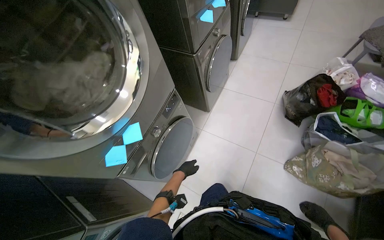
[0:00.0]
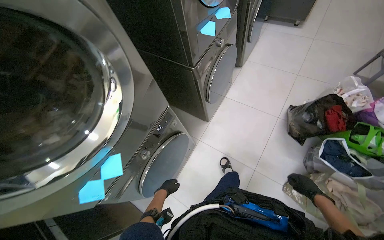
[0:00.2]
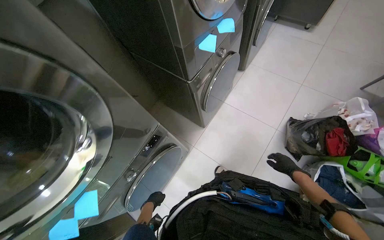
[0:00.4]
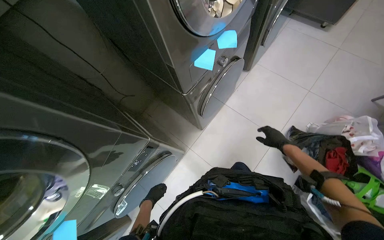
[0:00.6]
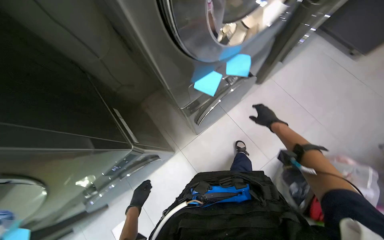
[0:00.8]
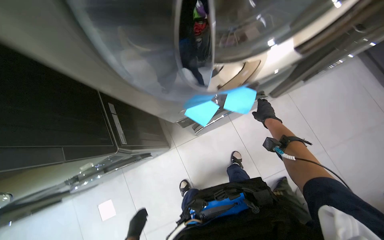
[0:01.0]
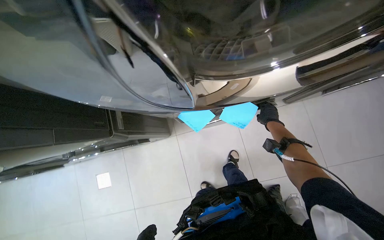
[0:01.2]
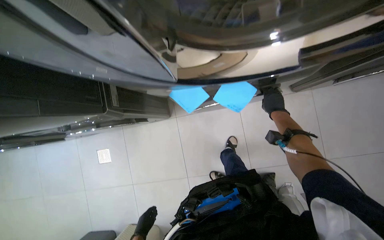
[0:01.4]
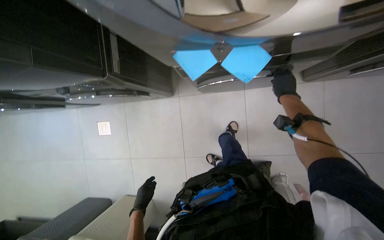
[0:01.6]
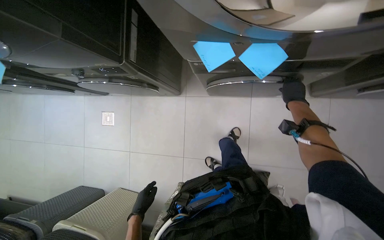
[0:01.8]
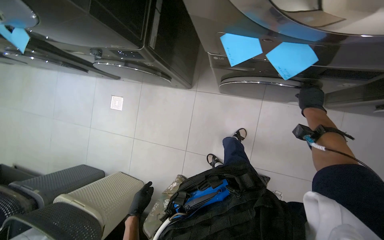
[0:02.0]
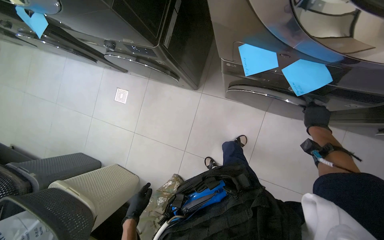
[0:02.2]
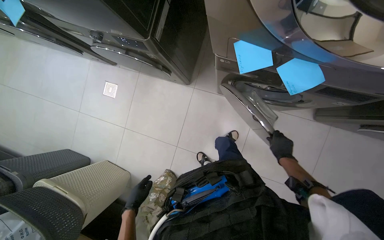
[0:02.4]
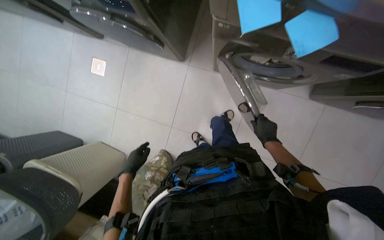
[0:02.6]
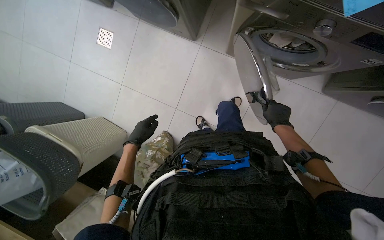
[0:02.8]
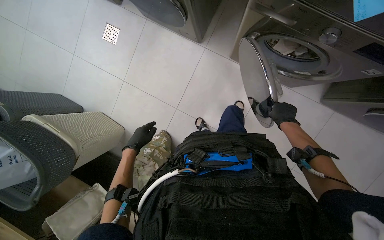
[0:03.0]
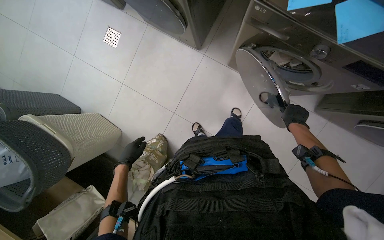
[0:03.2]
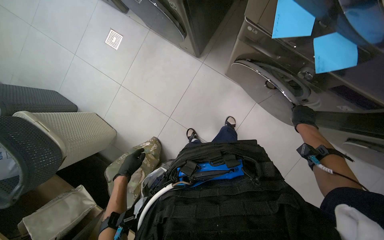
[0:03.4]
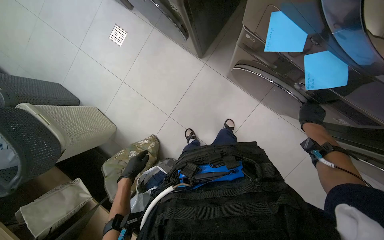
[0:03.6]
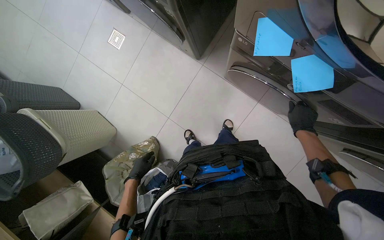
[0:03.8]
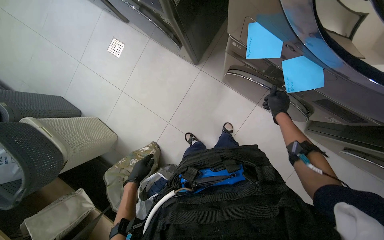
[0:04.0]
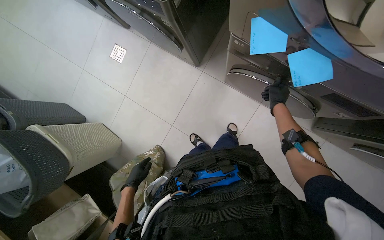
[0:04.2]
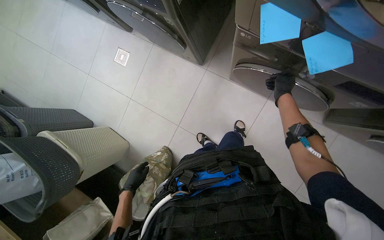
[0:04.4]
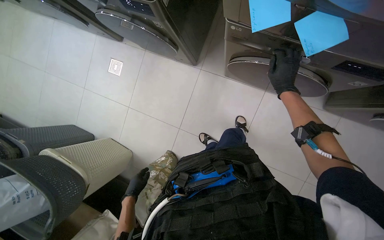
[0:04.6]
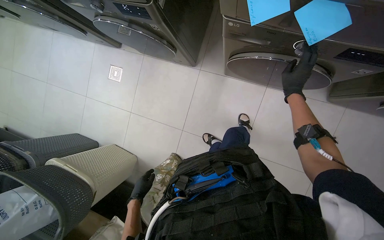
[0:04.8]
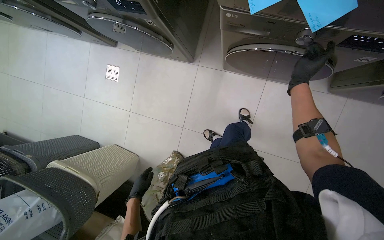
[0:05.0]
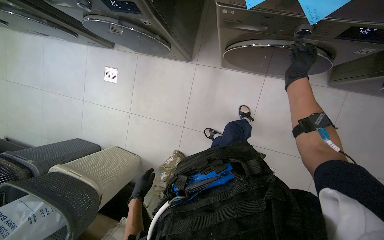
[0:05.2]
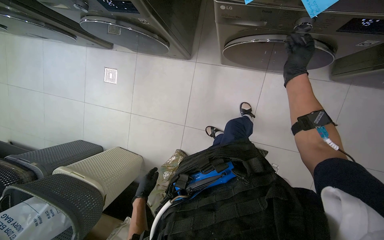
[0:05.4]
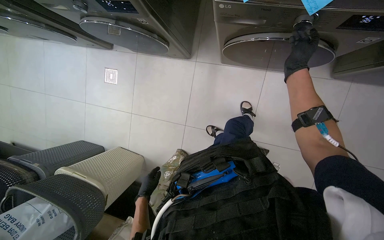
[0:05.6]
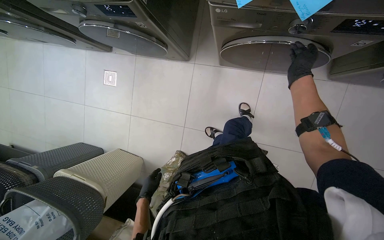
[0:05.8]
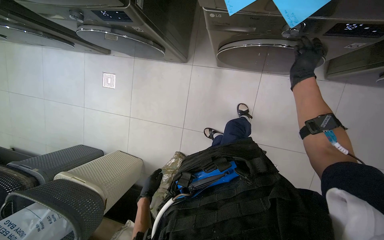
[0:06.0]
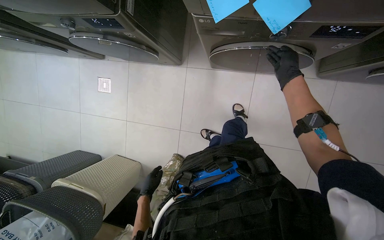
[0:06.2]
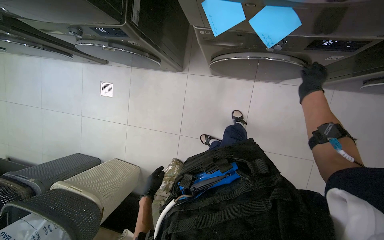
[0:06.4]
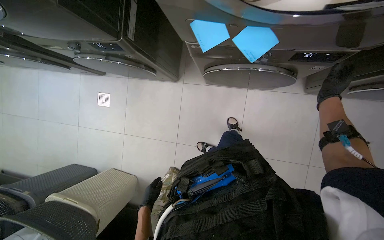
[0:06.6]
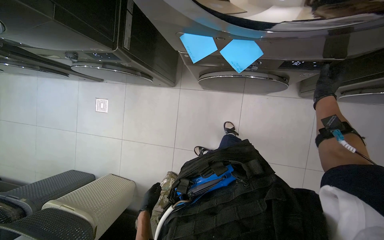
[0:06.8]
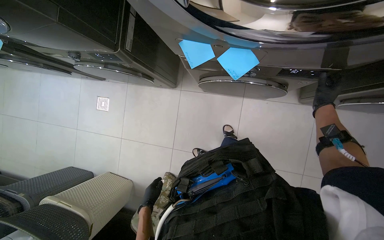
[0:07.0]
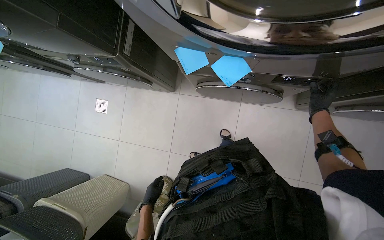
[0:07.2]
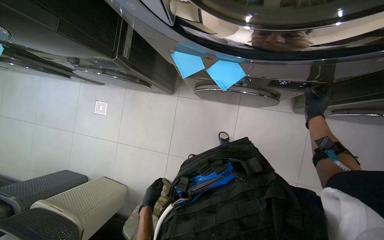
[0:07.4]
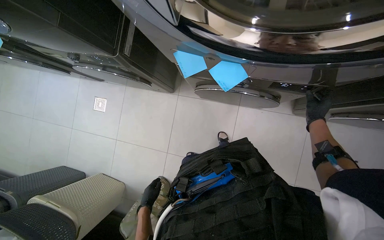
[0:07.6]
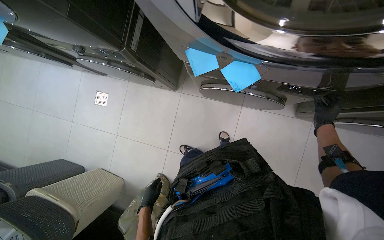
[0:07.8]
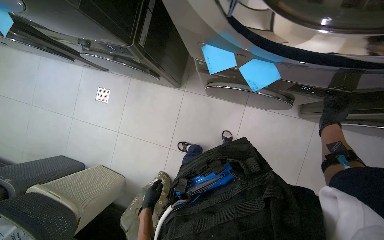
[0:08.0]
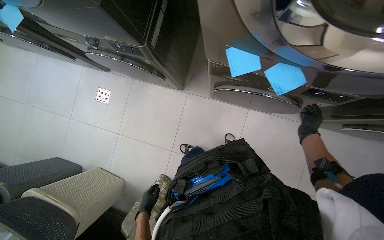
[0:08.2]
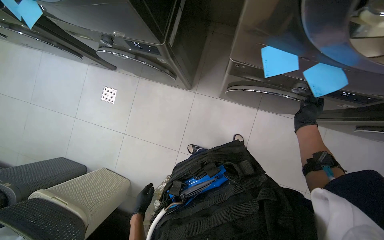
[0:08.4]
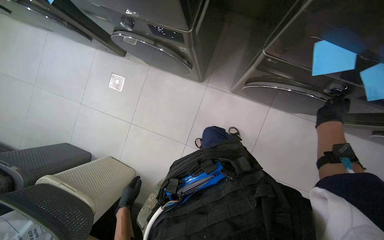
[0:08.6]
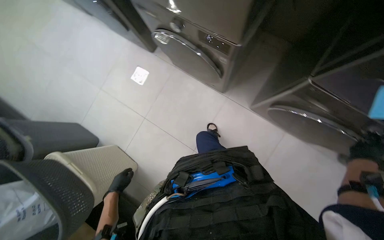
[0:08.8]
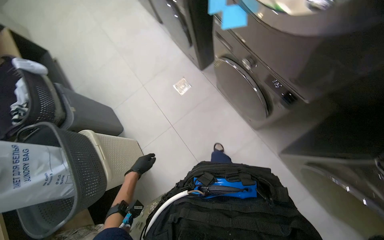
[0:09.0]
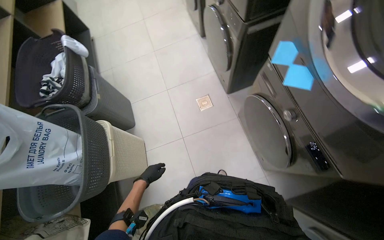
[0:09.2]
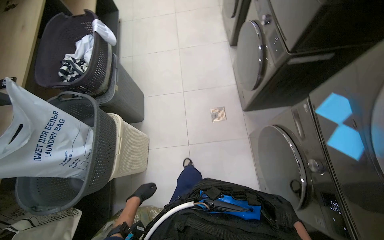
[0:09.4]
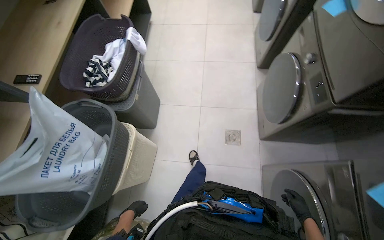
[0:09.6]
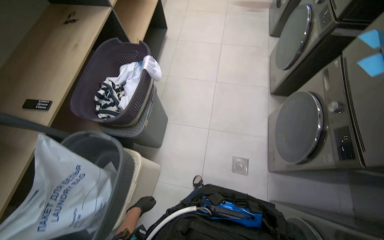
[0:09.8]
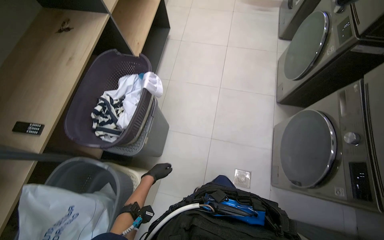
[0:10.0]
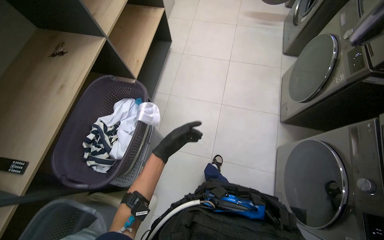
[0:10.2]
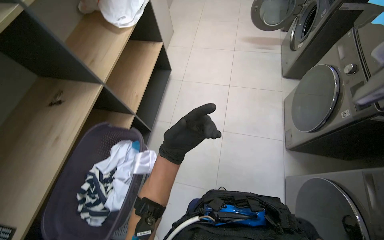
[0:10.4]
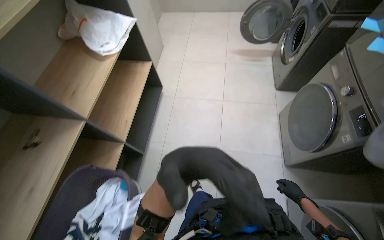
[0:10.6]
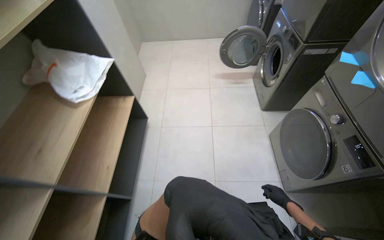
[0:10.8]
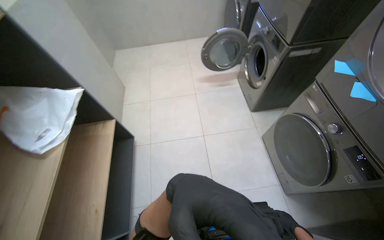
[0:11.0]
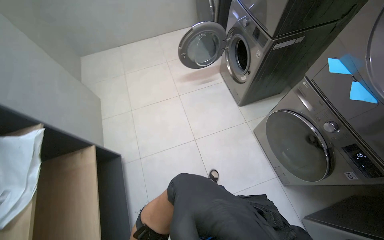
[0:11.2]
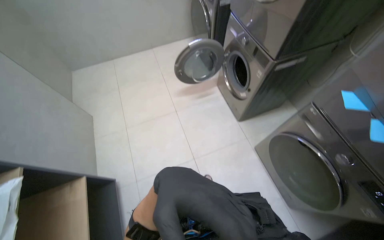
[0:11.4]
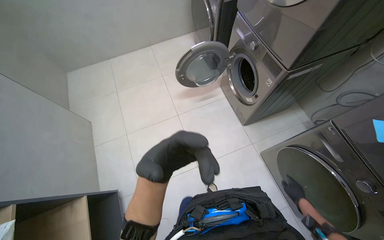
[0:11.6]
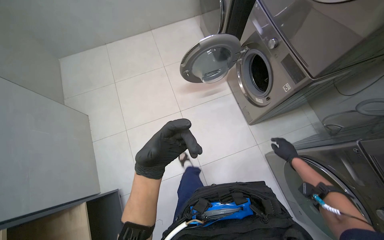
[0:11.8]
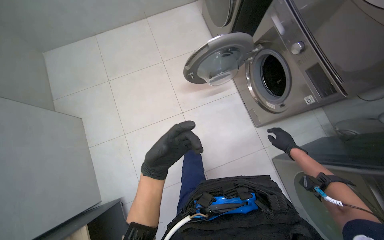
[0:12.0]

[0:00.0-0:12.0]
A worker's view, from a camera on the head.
Job: managing laundry.
The whole recording: Processing laundry and notes. The worker removes laundry and sticky notes from washing machines and dryers.
0:00.0 to 0:01.6: The head travels about 90 cm. The head turns to the left by about 55 degrees. The camera pitches downward, by about 35 degrees.
0:01.6 to 0:03.0: The scene turns approximately 30 degrees clockwise in the picture. The right hand moves down the picture, about 15 cm.
0:03.0 to 0:04.4: The left hand moves down the picture, approximately 10 cm. Meanwhile the right hand travels up the picture by about 20 cm, and travels to the right and back again, roughly 15 cm each way.
0:06.0 to 0:07.6: The right hand moves to the right, approximately 20 cm.
0:07.6 to 0:09.0: The wearer moves to the left, approximately 40 cm.
0:09.0 to 0:10.4: The head travels about 1 m. The scene turns about 35 degrees clockwise in the picture.
0:10.4 to 0:12.0: The camera travels about 1.5 m. The head turns to the right by roughly 35 degrees.

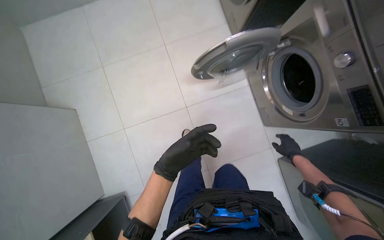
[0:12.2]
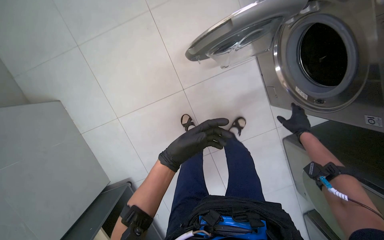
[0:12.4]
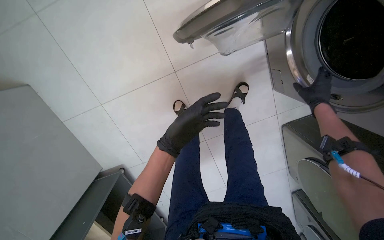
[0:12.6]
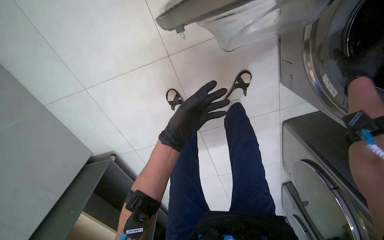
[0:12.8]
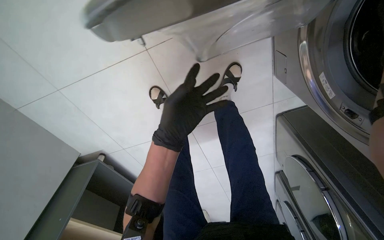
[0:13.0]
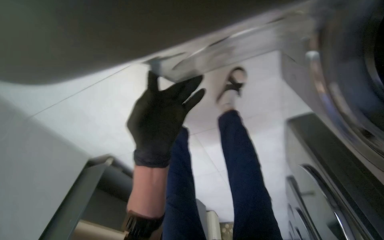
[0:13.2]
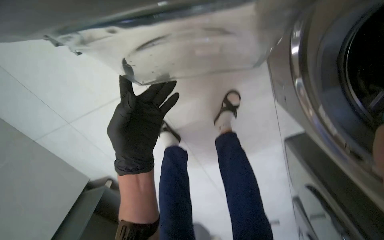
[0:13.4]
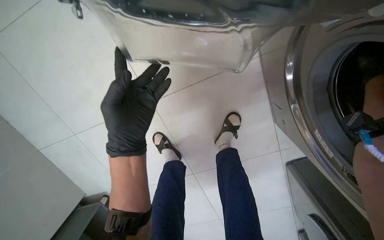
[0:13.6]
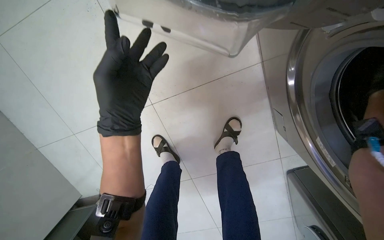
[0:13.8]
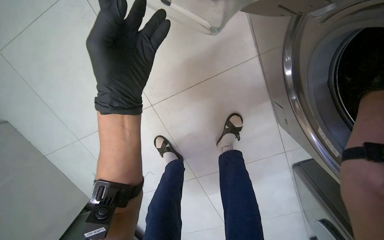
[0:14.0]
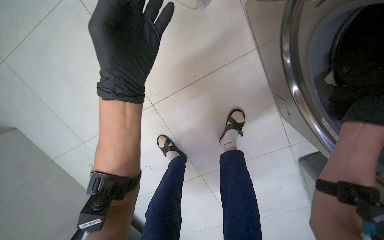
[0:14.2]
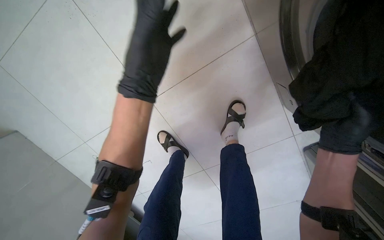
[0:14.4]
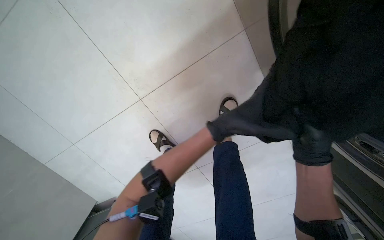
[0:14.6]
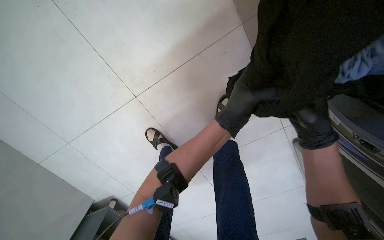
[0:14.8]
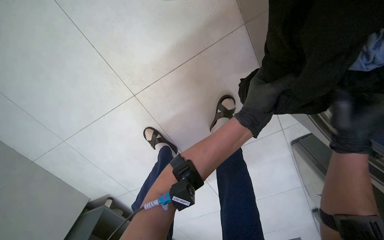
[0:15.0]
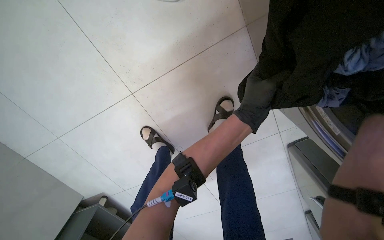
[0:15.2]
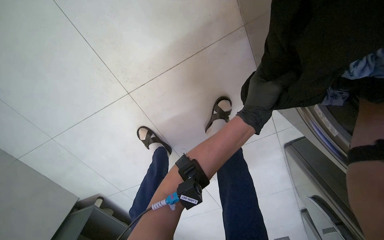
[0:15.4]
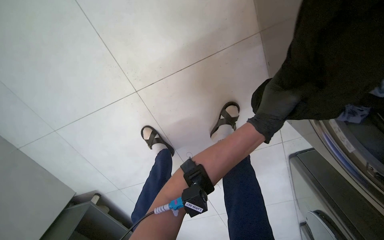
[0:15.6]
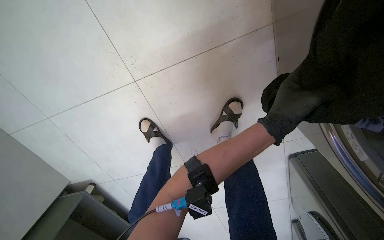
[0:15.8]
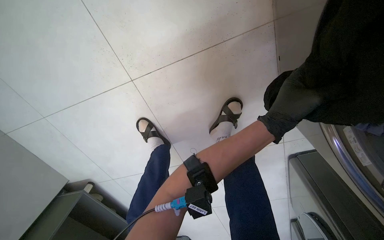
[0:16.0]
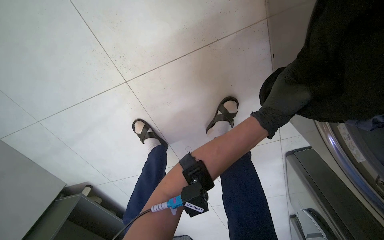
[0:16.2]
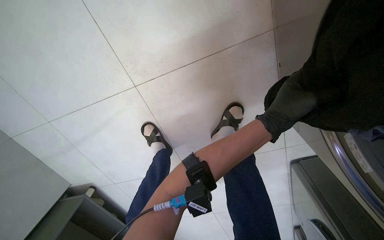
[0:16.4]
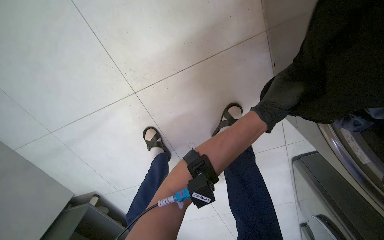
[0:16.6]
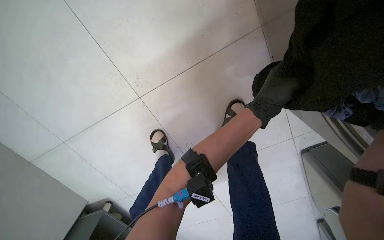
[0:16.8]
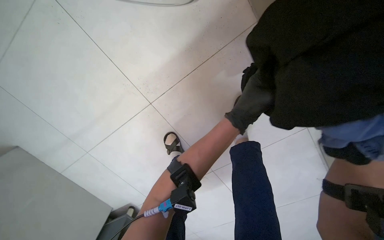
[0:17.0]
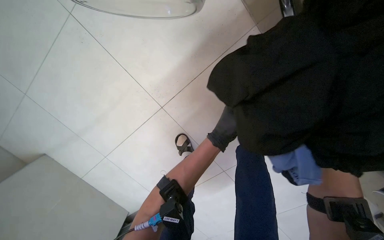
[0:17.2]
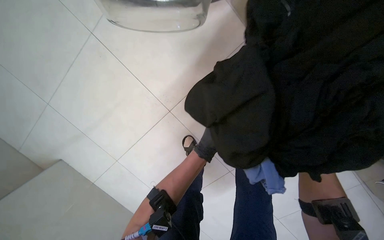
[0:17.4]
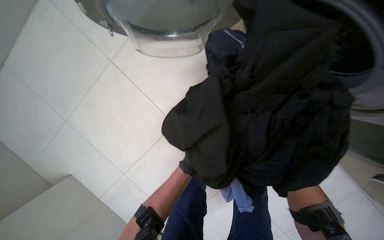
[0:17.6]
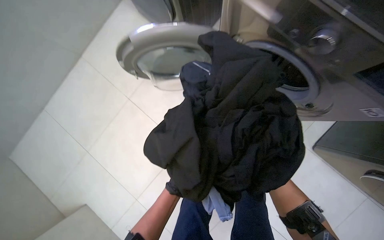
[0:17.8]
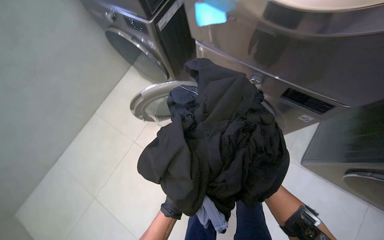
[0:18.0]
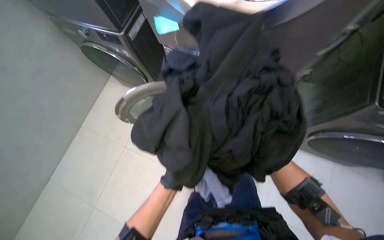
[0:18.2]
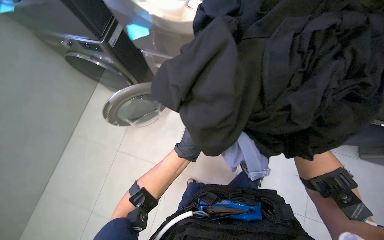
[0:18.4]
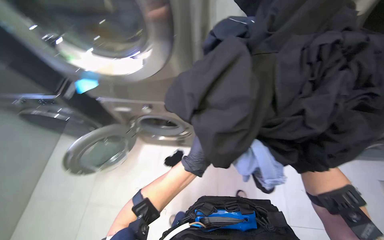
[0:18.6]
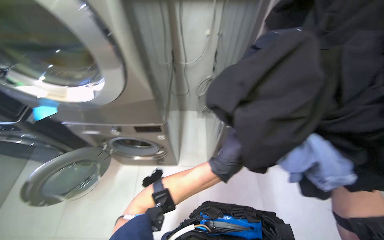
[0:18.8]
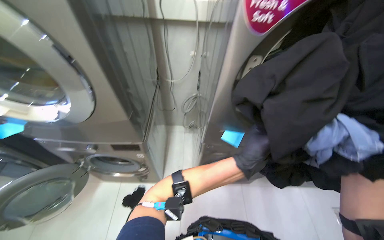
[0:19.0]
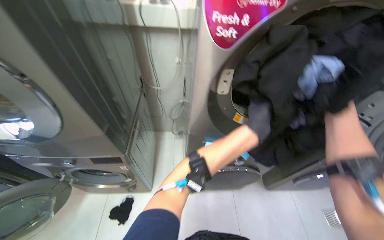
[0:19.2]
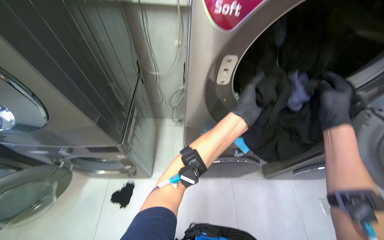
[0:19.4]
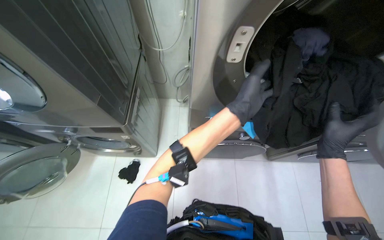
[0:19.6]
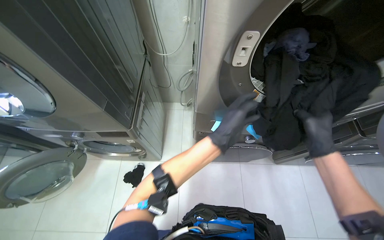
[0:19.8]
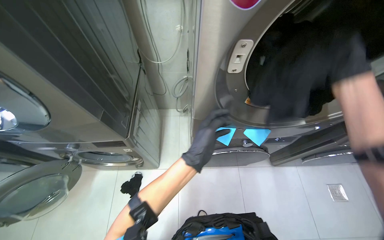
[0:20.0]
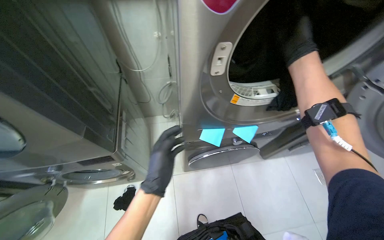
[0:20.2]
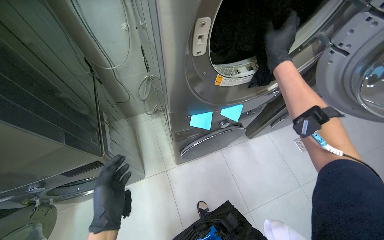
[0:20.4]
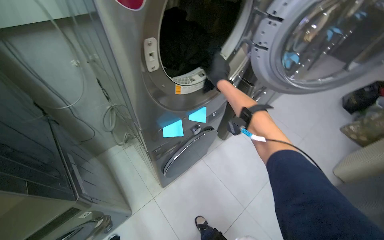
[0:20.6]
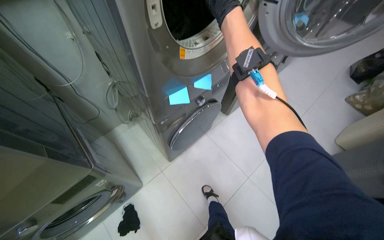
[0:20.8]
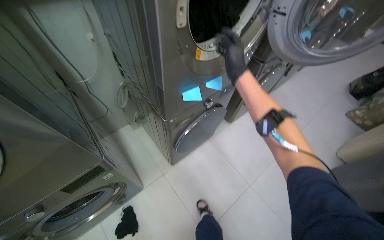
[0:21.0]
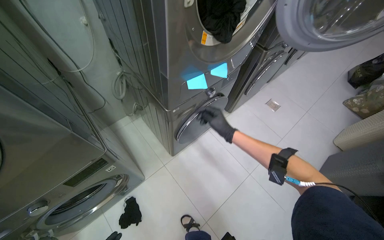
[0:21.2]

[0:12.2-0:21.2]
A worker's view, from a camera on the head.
Job: managing laundry.
The whole recording: Processing laundry and notes. The worker removes laundry and sticky notes from washing machines and dryers.
0:13.8 to 0:15.2: The left hand goes approximately 40 cm to the right and farther from the camera.
0:16.6 to 0:18.2: The head travels about 80 cm. The view tilts roughly 50 degrees upward. The scene rotates counterclockwise by approximately 35 degrees.
0:19.8 to 0:21.2: The head turns to the right by about 40 degrees.
